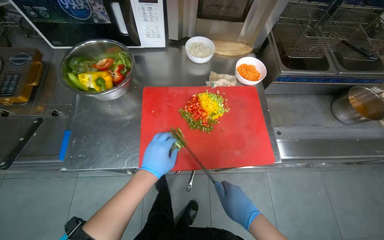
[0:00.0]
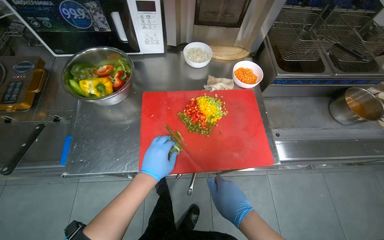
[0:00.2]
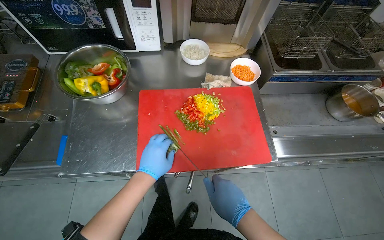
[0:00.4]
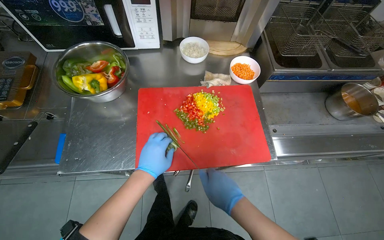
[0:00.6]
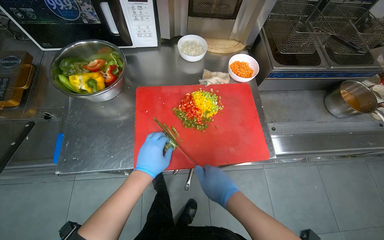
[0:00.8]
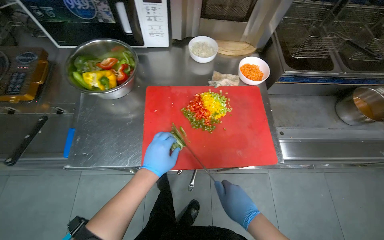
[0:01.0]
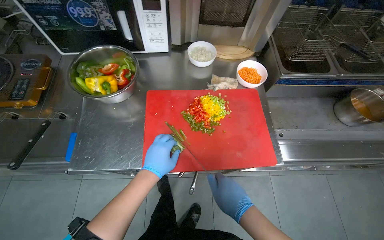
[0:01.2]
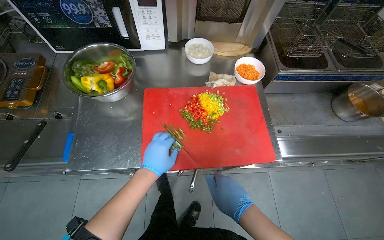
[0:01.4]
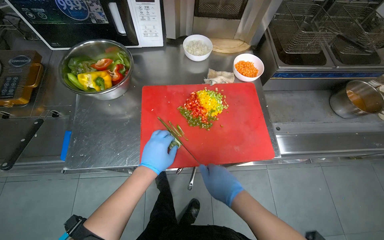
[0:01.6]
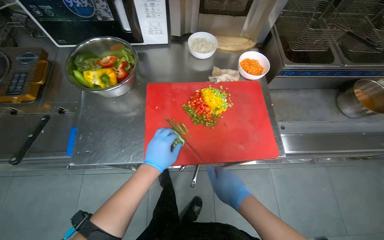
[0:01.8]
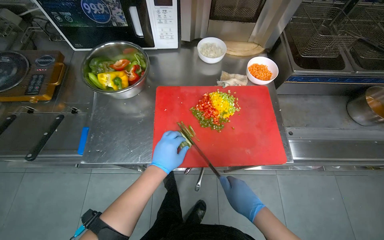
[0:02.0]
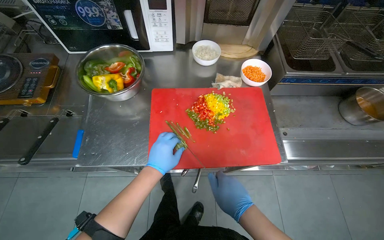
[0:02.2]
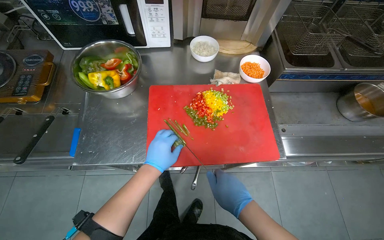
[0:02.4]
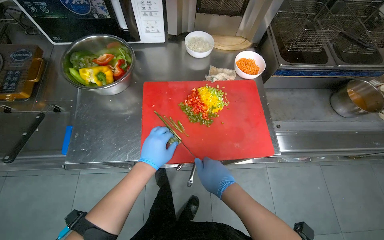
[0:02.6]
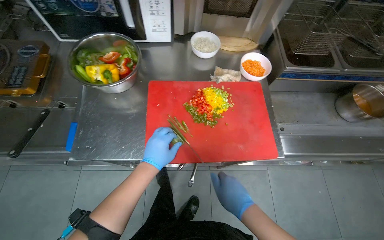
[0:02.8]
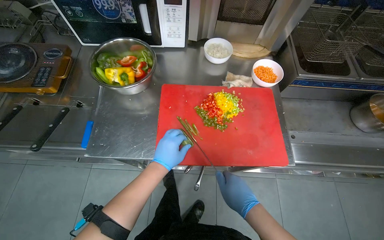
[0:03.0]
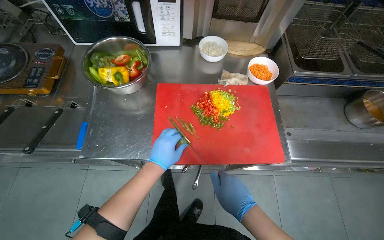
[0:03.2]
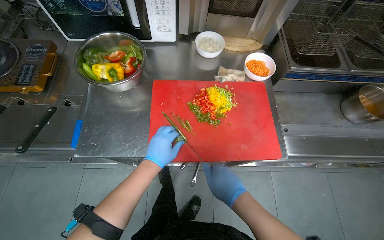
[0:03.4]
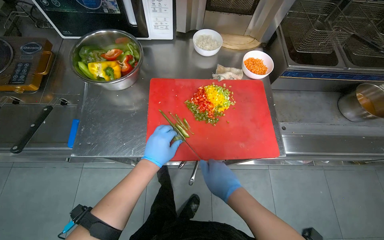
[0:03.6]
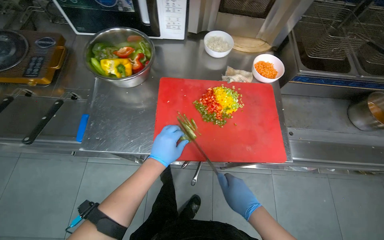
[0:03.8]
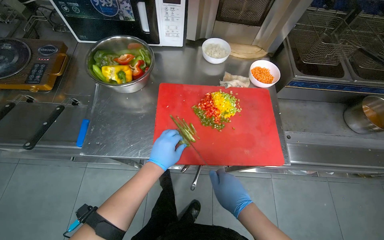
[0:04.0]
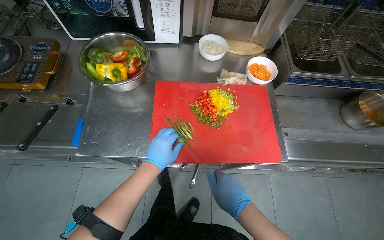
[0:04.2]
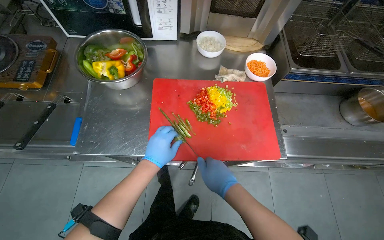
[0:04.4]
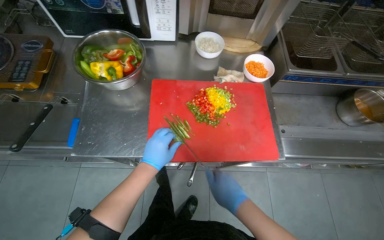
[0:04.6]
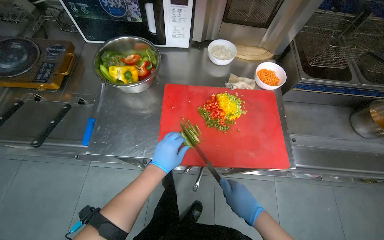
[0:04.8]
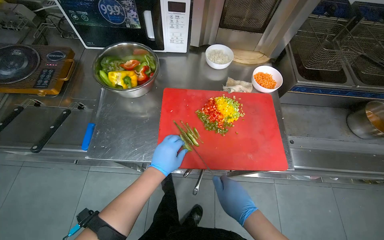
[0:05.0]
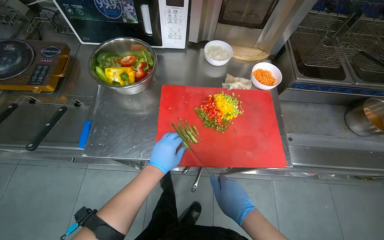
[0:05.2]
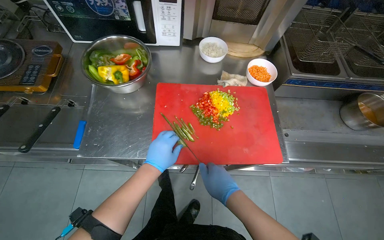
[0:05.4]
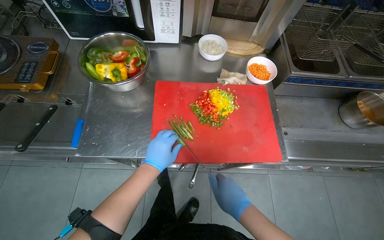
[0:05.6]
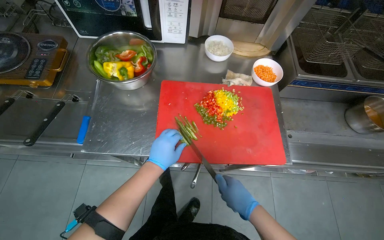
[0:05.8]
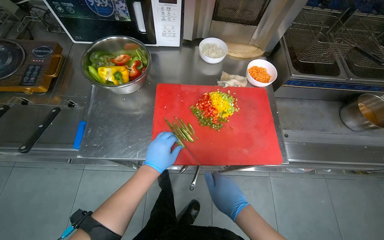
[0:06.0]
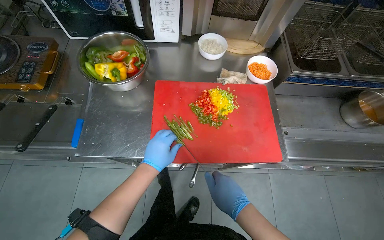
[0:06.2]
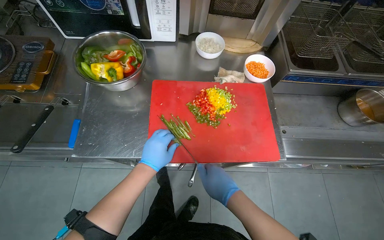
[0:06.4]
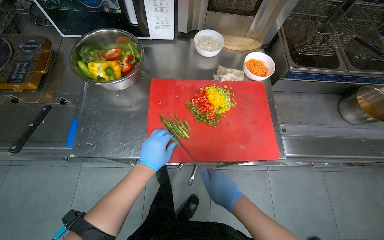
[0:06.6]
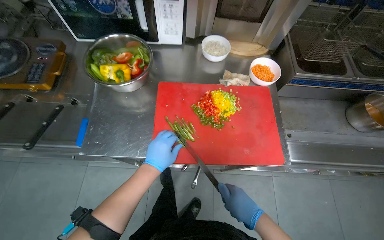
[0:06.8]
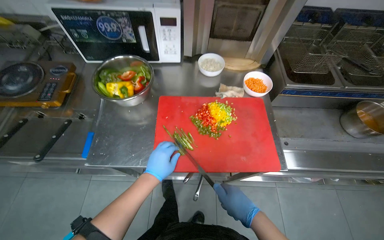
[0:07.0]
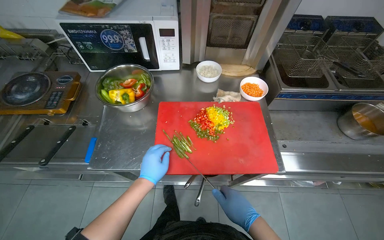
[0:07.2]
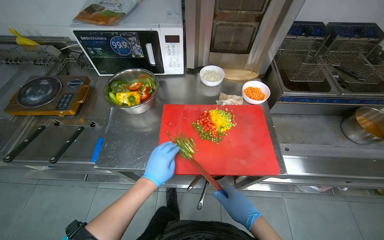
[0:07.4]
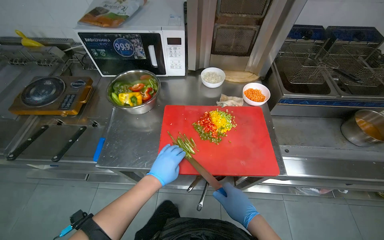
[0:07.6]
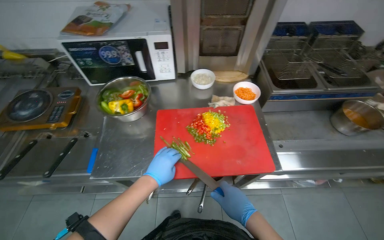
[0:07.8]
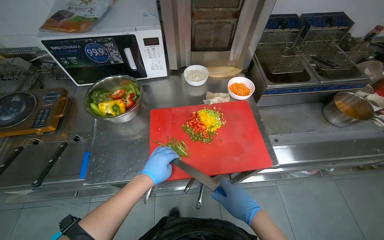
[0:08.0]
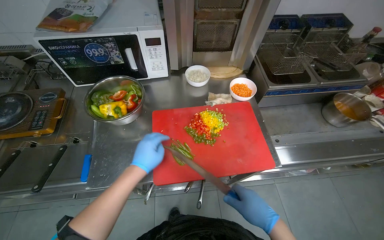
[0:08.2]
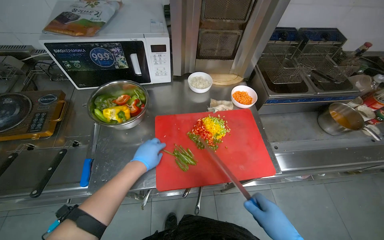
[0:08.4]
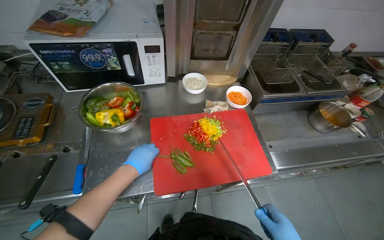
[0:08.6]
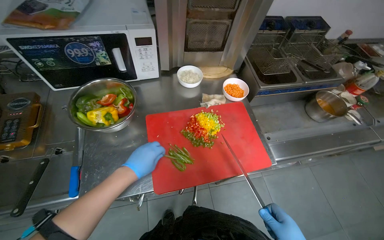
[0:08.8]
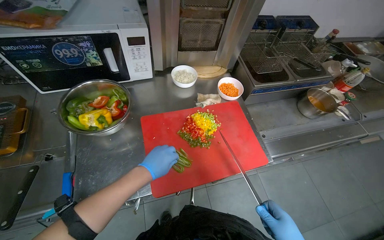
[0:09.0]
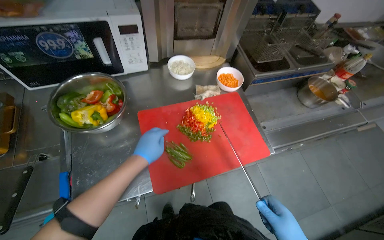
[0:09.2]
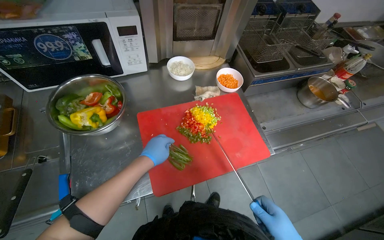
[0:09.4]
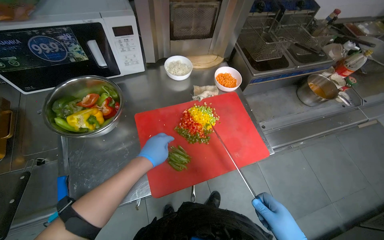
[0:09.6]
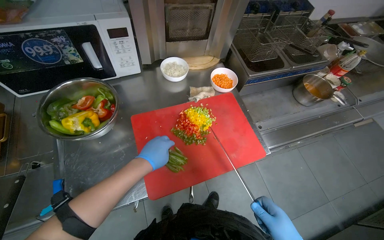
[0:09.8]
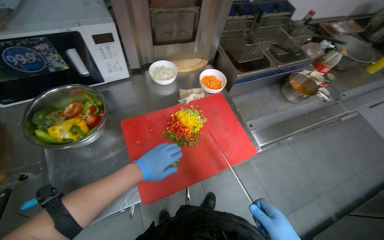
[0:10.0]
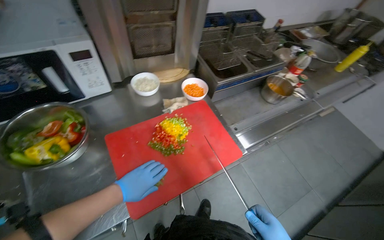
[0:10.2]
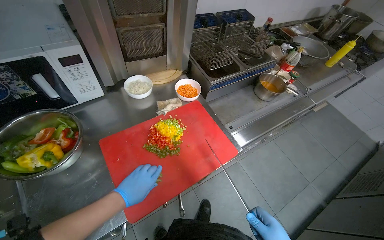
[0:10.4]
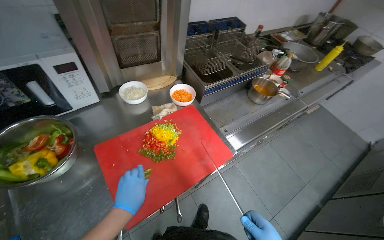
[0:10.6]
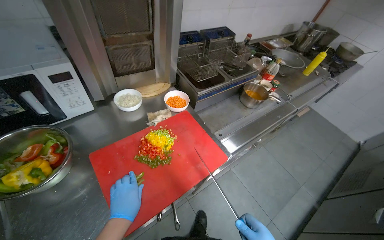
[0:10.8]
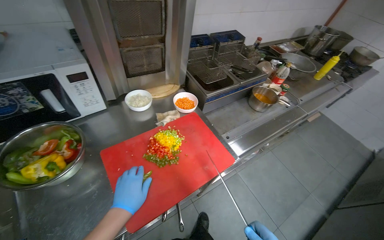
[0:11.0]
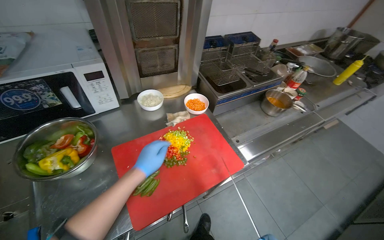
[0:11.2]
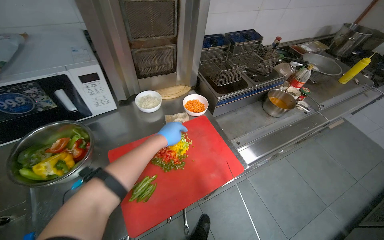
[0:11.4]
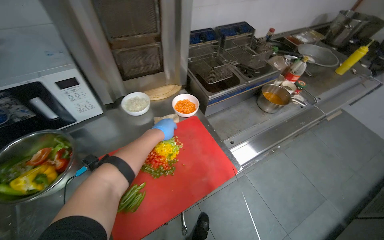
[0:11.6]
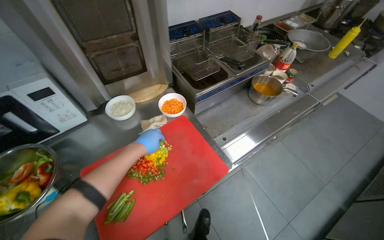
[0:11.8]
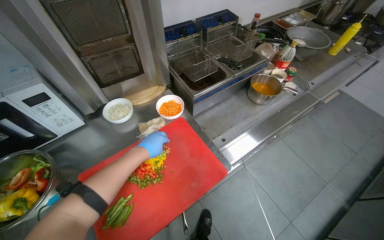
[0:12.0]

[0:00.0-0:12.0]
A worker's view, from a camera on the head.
Job: preparing food.
The whole recording: Chopping bell peppers on cutting board. The worker chops various colored bell peppers on a red cutting board.
0:00.0 to 0:07.6: The hands are busy where they are.
0:07.6 to 0:09.0: The head turns to the right by some 20 degrees.
0:10.4 to 0:12.0: The left hand shifts about 25 cm up the picture and farther from the camera.

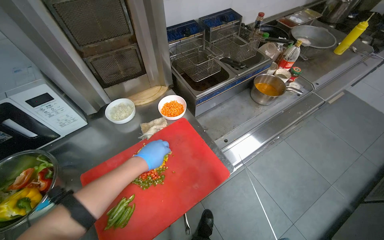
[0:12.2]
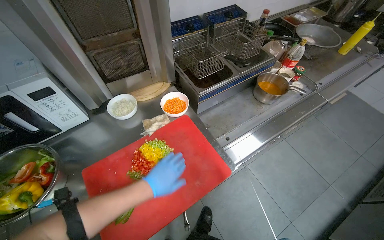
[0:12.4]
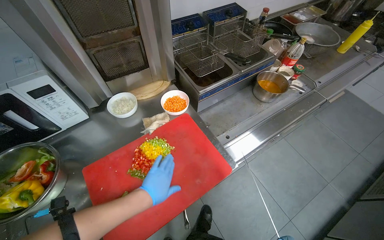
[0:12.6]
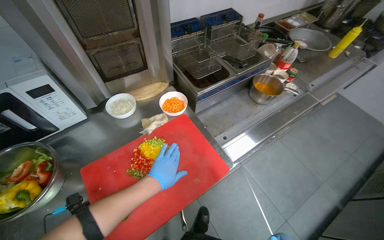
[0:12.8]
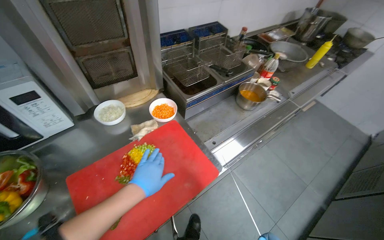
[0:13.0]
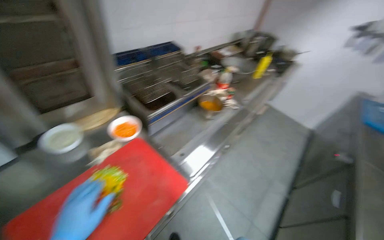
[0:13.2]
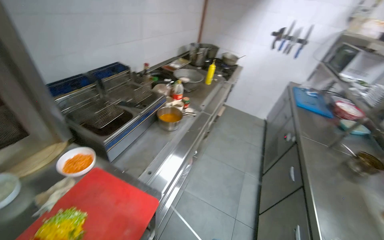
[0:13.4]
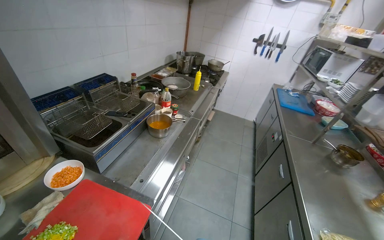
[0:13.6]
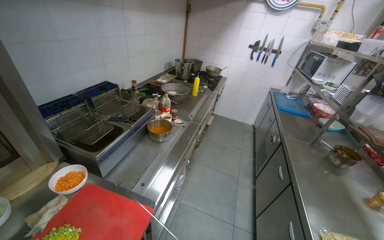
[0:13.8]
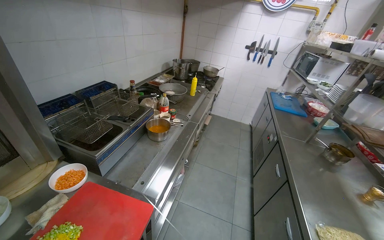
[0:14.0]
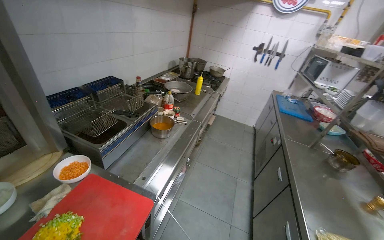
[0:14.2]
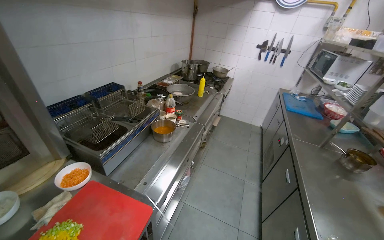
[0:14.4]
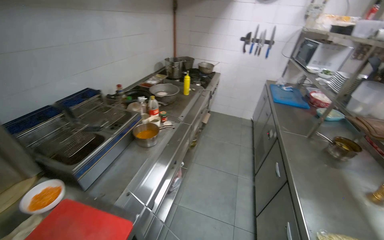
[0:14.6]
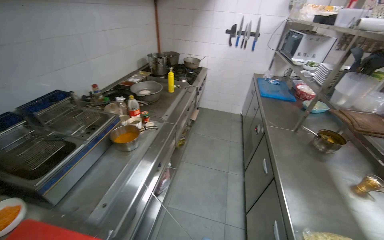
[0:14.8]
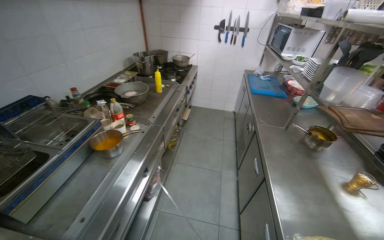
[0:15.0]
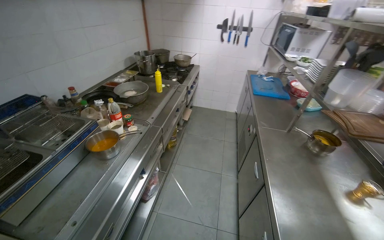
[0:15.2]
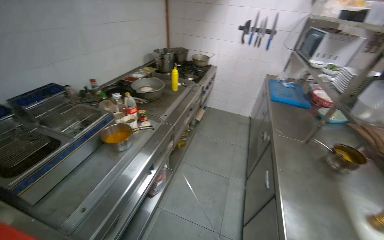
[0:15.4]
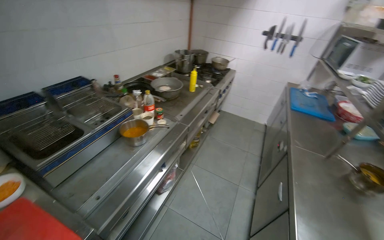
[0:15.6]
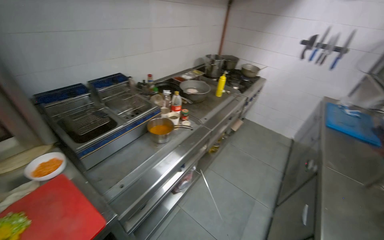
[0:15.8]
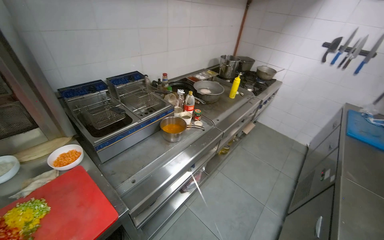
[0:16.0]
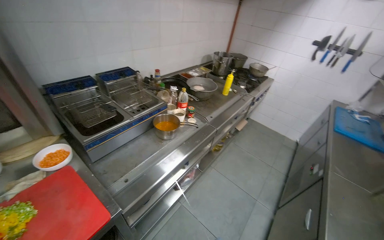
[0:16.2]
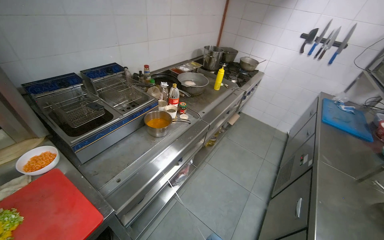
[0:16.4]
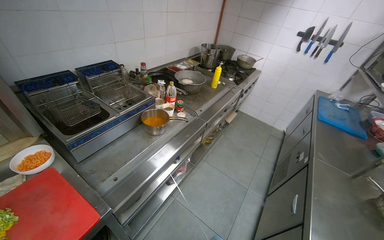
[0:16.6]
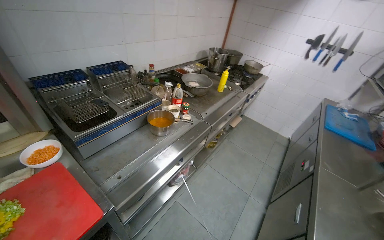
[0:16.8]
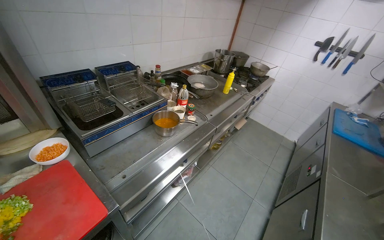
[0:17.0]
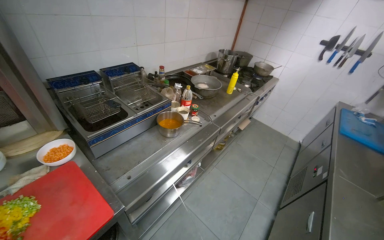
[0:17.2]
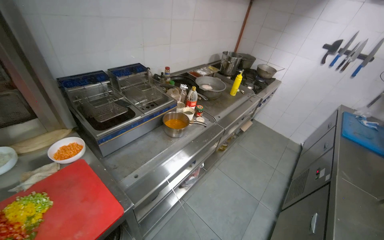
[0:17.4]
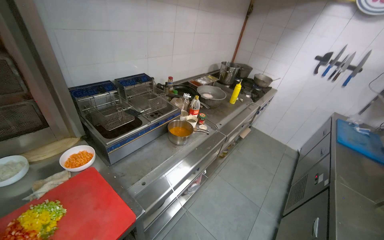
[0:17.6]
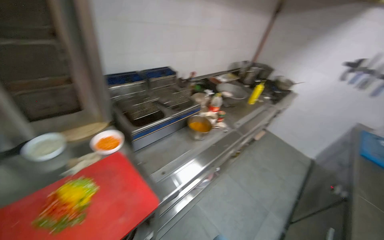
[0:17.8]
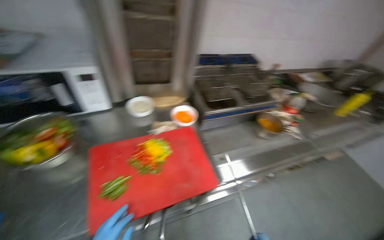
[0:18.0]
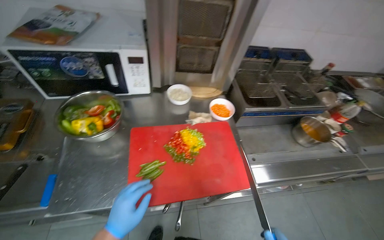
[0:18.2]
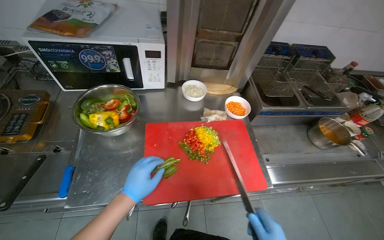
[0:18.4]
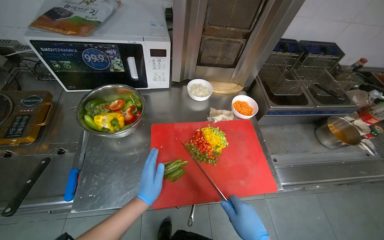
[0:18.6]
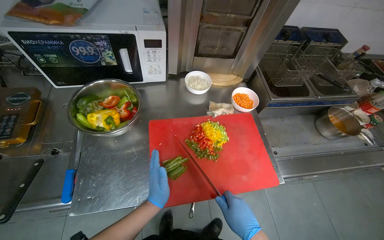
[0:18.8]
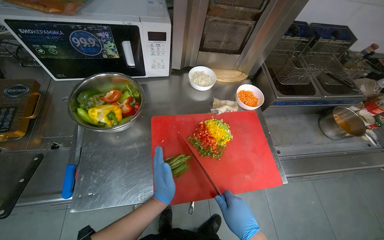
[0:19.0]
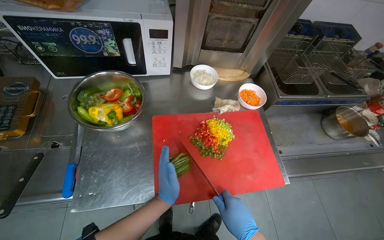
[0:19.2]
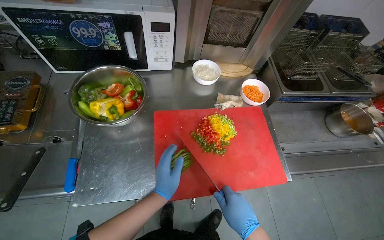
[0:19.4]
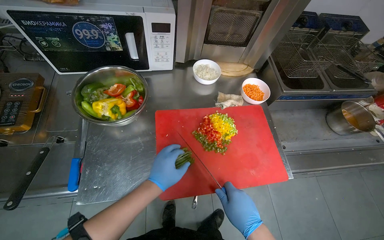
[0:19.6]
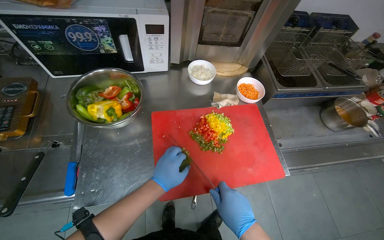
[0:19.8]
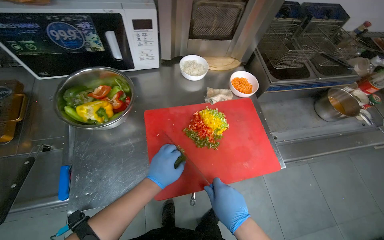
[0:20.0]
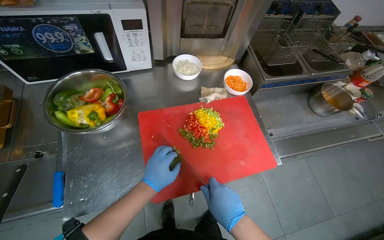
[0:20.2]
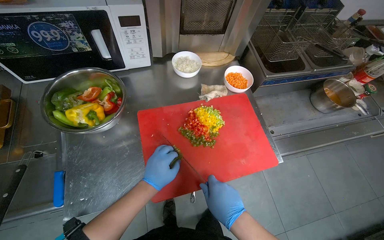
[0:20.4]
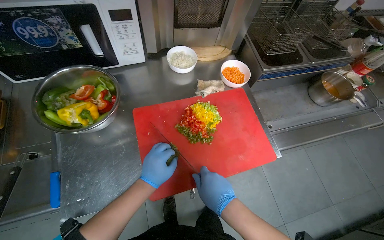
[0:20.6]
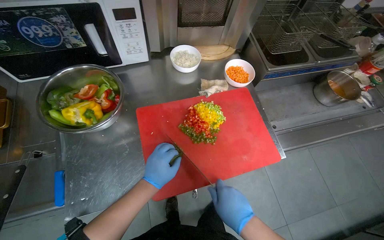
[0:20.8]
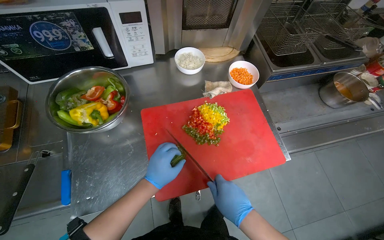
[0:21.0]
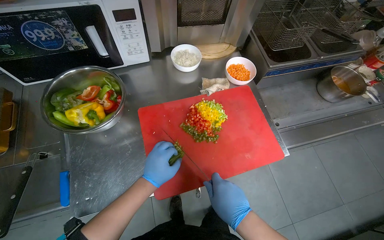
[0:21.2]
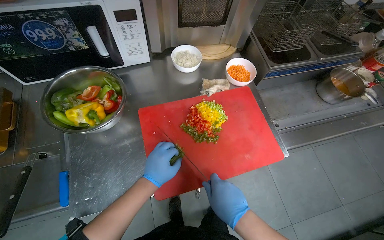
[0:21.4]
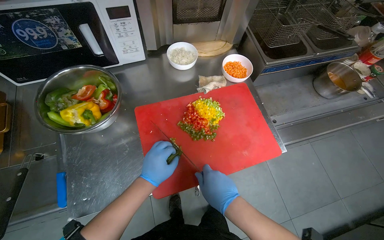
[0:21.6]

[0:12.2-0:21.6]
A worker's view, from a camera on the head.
Job: preparing food.
The whole recording: Chopping bell peppers on cutting board. The worker chops various colored bell peppers on a red cutting board.
0:12.2 to 0:13.8: The wearer's head swings approximately 40 degrees to the right. The view tips upward by about 15 degrees.
0:15.4 to 0:17.0: The head turns to the left by roughly 20 degrees.
0:17.0 to 0:18.4: The camera travels roughly 50 cm. The head rotates about 45 degrees to the left.
0:20.0 to 0:21.6: The hands are busy where they are.
